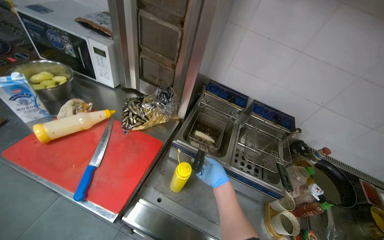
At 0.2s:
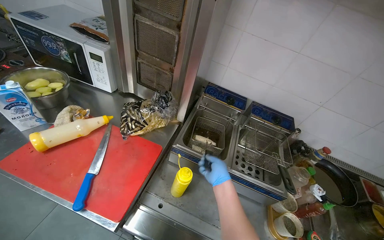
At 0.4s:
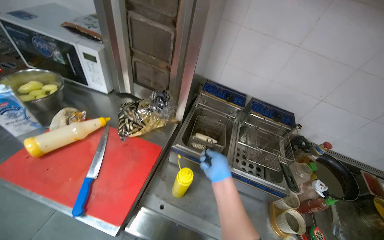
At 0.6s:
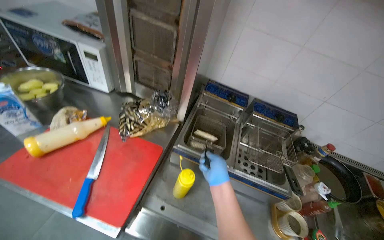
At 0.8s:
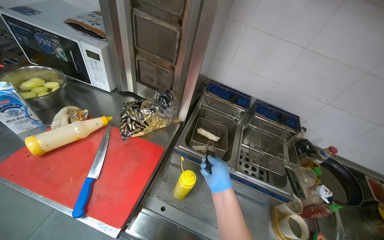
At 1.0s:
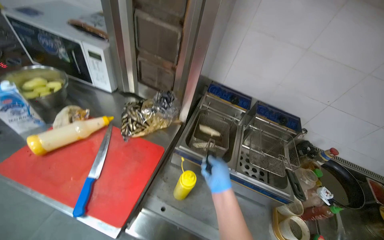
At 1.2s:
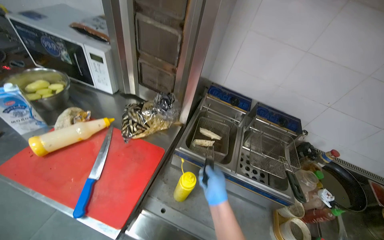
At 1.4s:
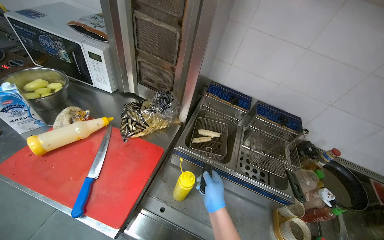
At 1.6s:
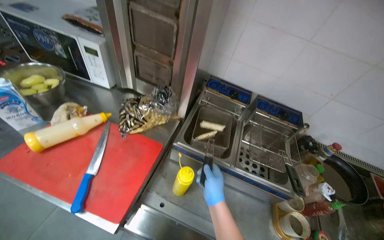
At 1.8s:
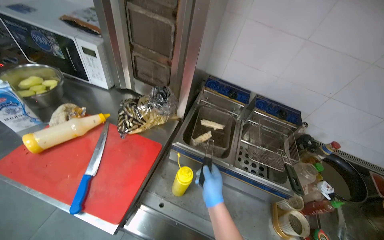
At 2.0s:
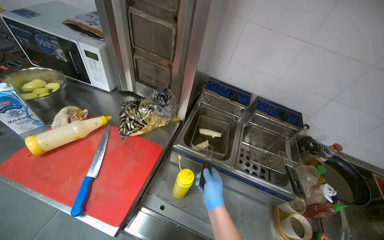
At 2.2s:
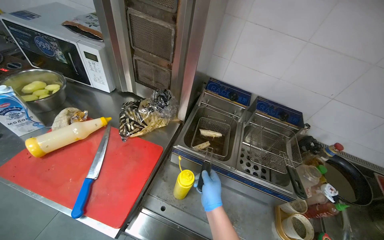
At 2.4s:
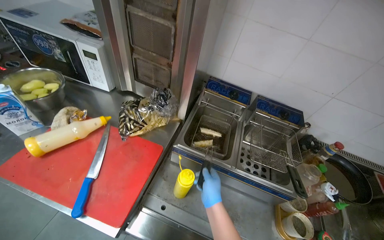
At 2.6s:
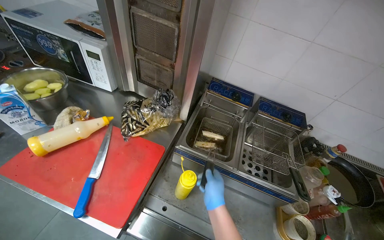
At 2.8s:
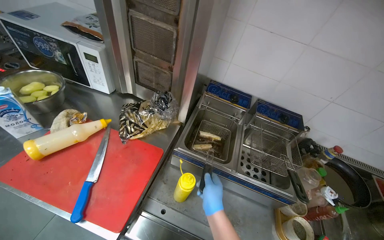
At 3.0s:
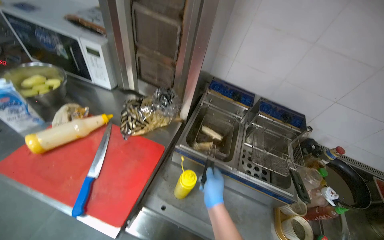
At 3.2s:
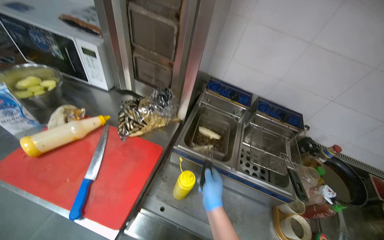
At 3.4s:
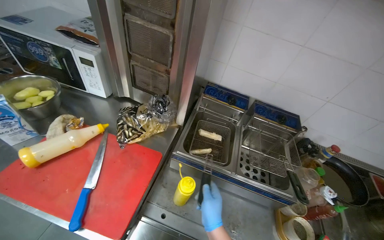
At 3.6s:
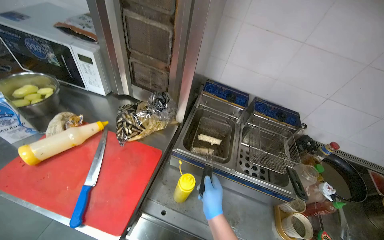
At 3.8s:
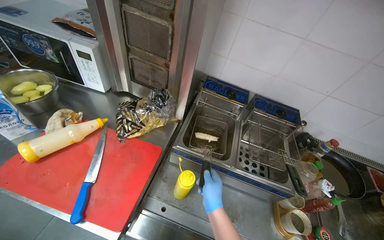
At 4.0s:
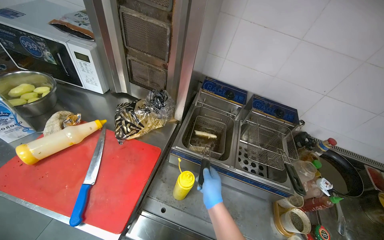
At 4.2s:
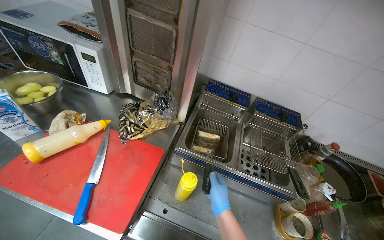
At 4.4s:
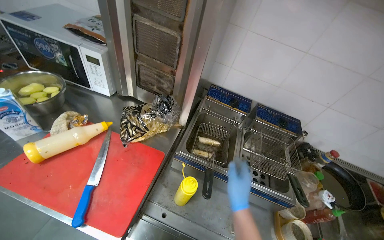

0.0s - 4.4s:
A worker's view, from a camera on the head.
Job: cooking food.
The whole recording: Placing food into deep fryer. The worker uses tongs to place food items into the deep fryer.
0.0s - 1.4s: The right hand moves nearer to the camera, approximately 10 cm.
